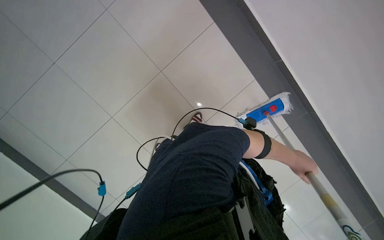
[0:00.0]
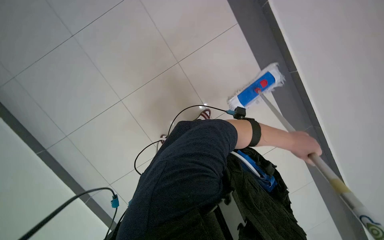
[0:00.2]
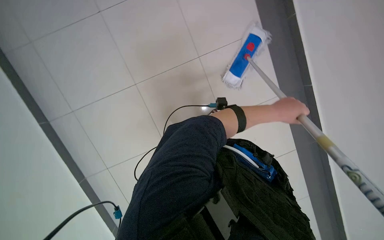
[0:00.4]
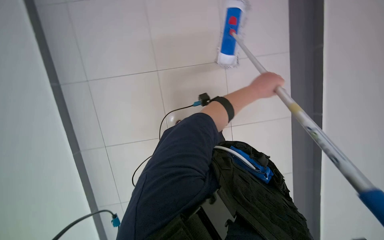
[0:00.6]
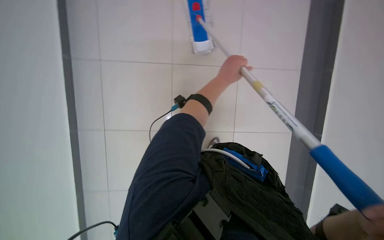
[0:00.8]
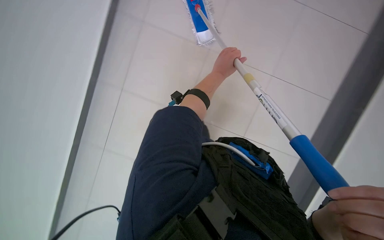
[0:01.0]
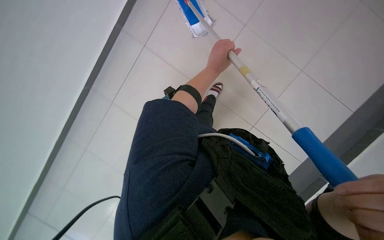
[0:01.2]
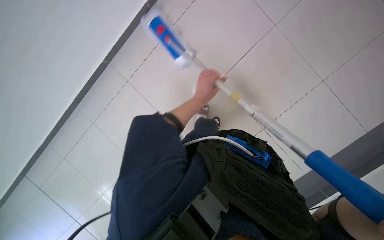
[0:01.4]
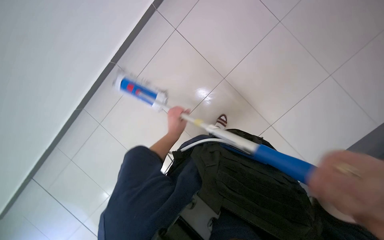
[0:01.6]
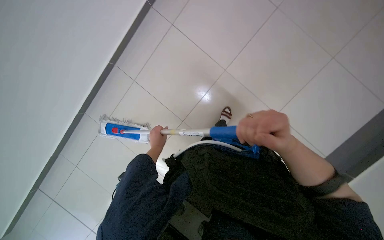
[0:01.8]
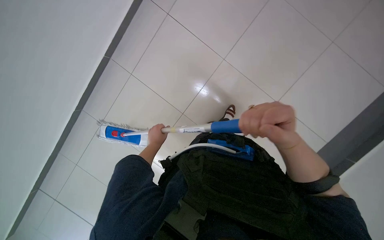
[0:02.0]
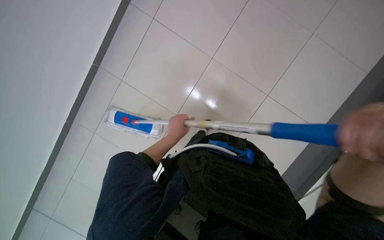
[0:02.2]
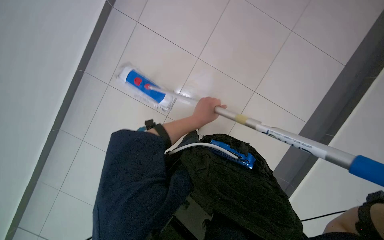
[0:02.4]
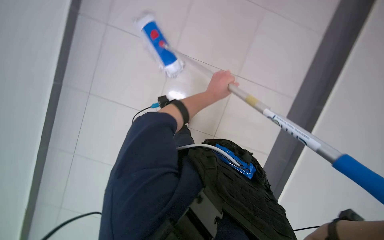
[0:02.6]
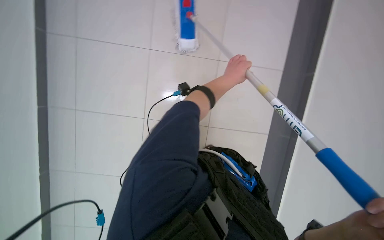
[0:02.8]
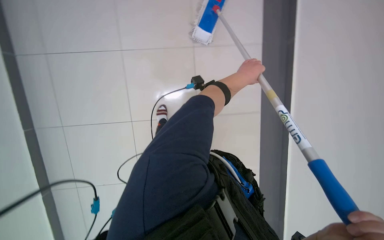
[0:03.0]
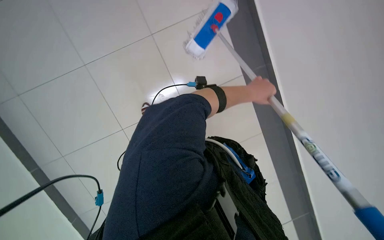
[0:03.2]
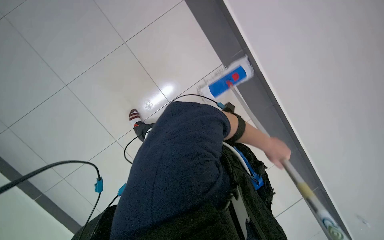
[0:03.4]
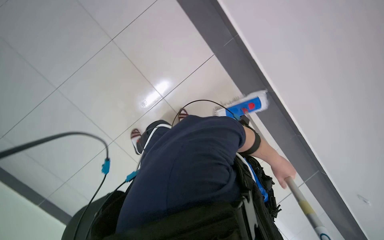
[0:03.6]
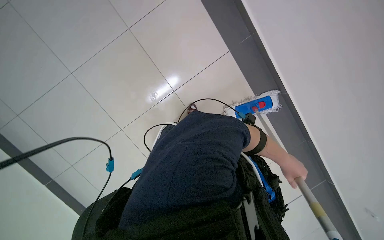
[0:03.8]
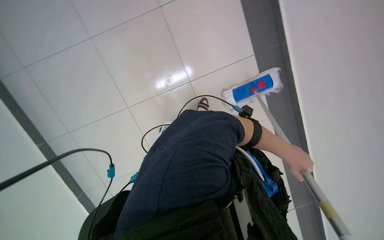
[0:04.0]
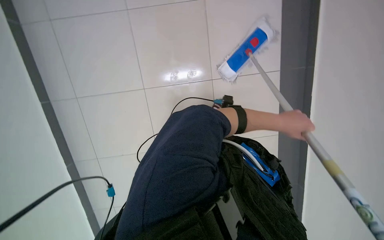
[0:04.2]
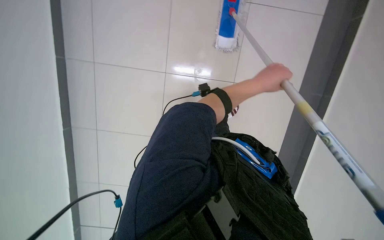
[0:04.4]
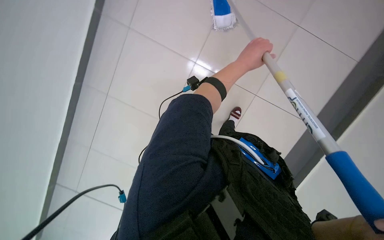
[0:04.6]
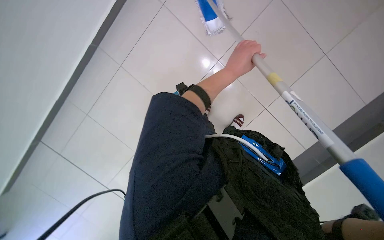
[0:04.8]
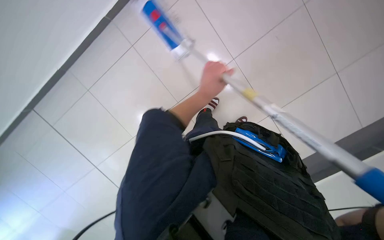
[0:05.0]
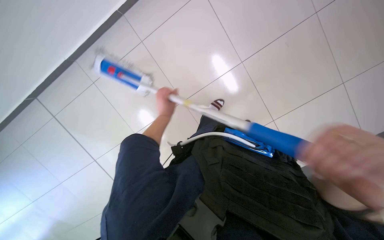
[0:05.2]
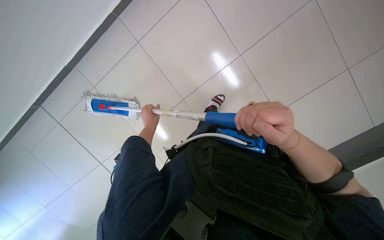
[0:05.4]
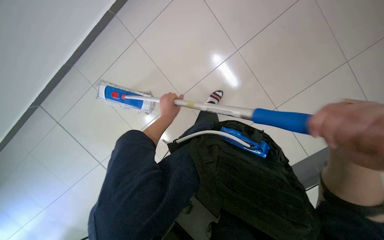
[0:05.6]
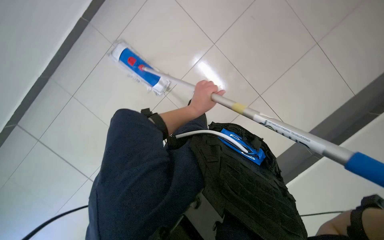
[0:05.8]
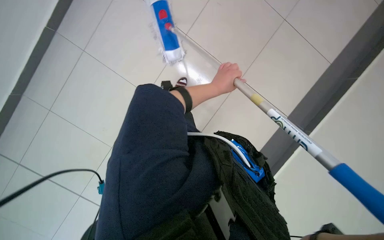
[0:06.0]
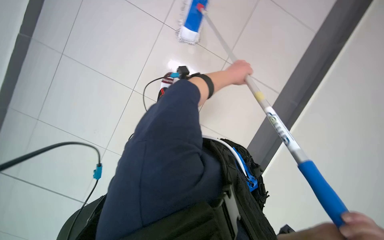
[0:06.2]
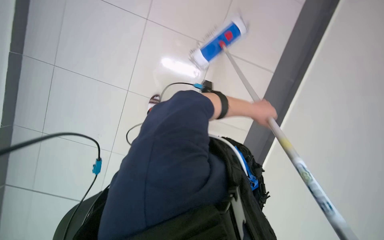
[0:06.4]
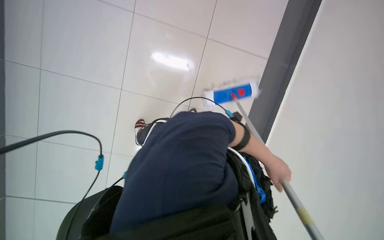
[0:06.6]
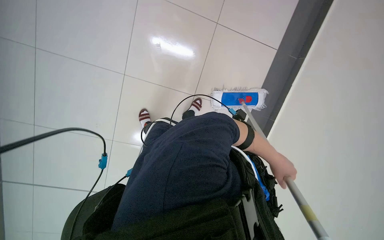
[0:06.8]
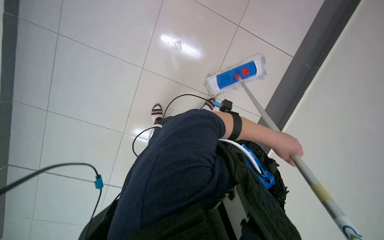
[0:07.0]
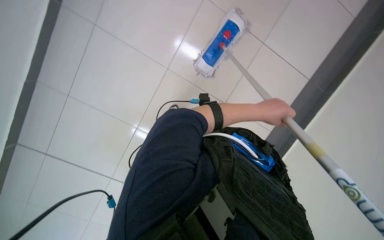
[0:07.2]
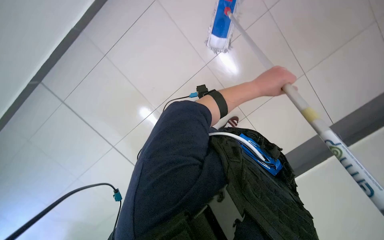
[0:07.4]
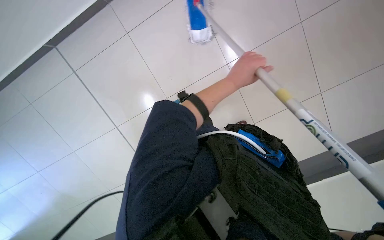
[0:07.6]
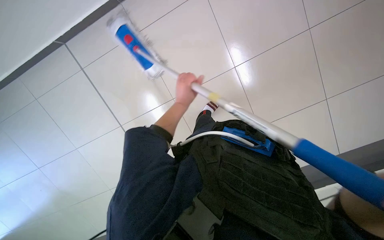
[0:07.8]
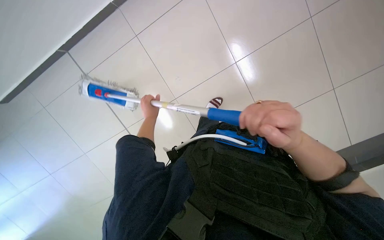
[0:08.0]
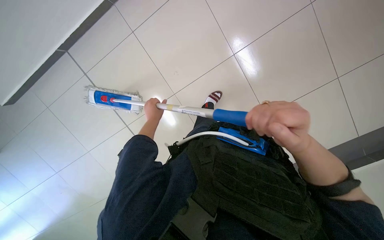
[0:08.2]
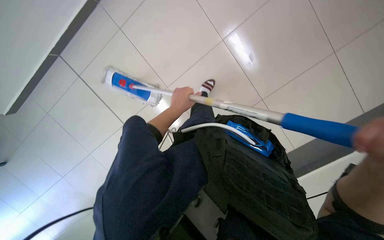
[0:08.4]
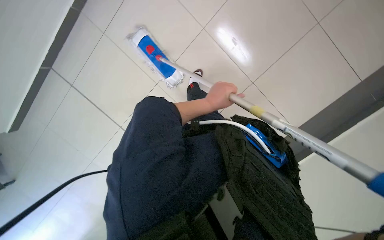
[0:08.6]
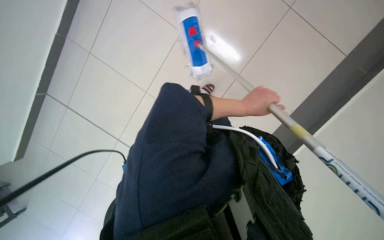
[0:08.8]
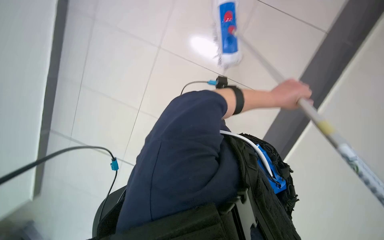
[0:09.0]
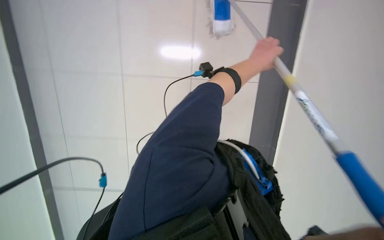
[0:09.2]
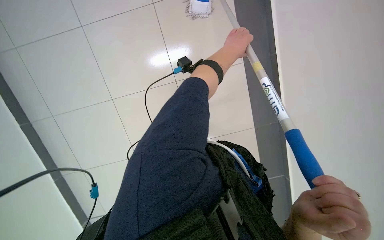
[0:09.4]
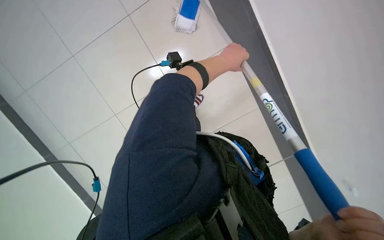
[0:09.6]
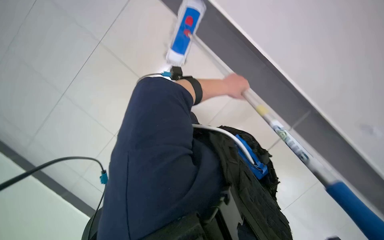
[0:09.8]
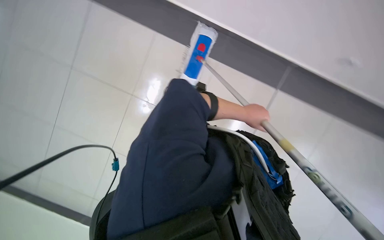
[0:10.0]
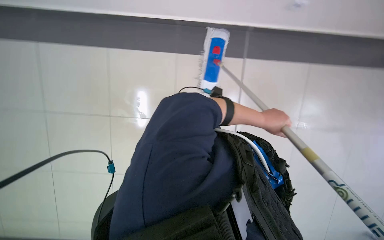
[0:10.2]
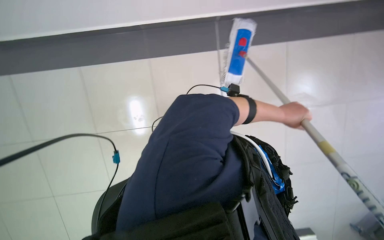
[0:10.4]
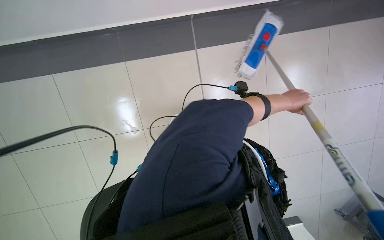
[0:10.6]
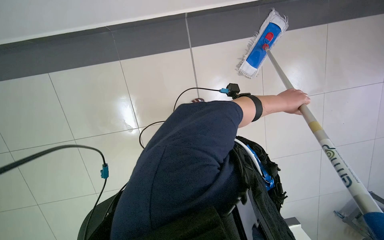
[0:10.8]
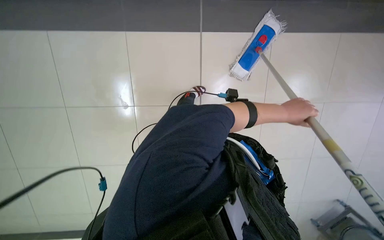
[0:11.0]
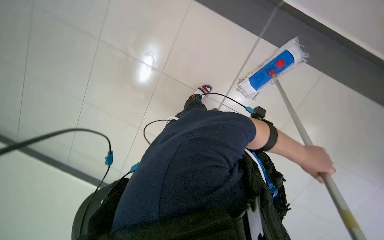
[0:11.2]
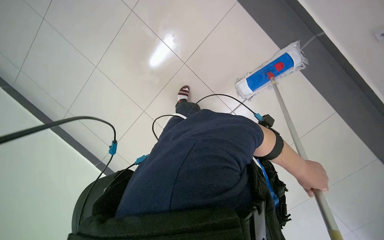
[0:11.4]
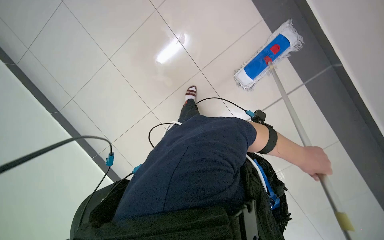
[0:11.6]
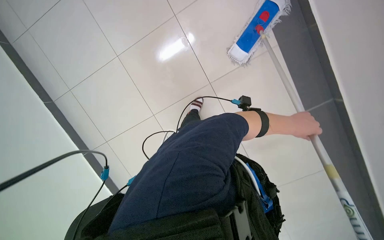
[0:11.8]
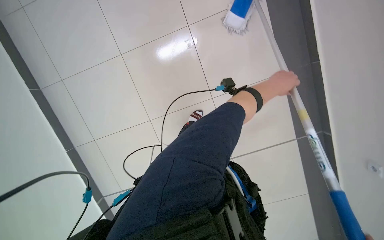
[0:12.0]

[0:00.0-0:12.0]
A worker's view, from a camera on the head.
Job: mopping floor.
The whole recording: Mopping tiled floor. The worker mops the tiled floor with a long-handled mop.
0:00.0 to 0:01.6: The head rotates about 30 degrees to the right.
0:01.6 to 0:03.0: The camera pitches downward, by about 15 degrees. The left hand shifts approximately 25 cm up the picture, nearer to the camera and to the right.
0:04.4 to 0:06.0: The view swings some 15 degrees to the left. The left hand travels to the left and back again, approximately 25 cm each way.
0:06.0 to 0:07.6: The view tips downward by about 15 degrees. The left hand is displaced nearer to the camera by roughly 10 cm, and travels down the picture and back again, roughly 30 cm each way.
0:09.0 to 0:10.4: The view pans to the right by approximately 25 degrees. The camera pitches upward, by some 25 degrees.
0:10.4 to 0:12.0: The view tips downward by roughly 15 degrees.

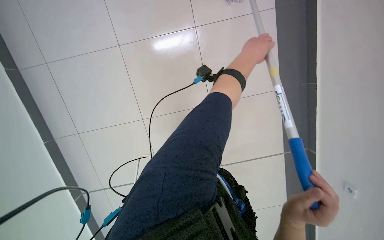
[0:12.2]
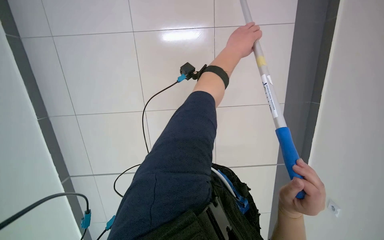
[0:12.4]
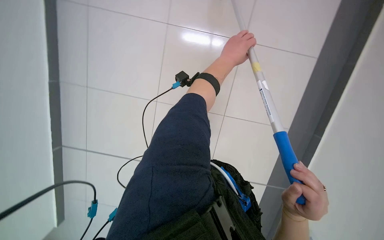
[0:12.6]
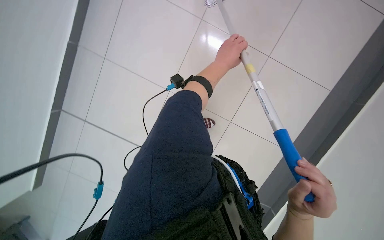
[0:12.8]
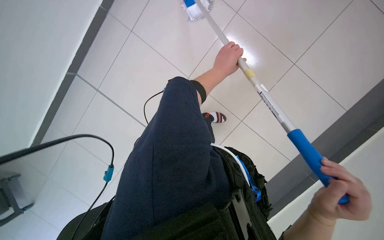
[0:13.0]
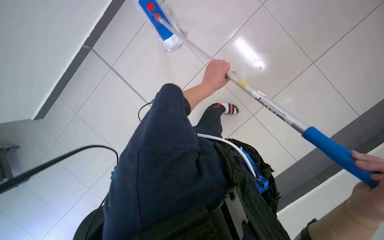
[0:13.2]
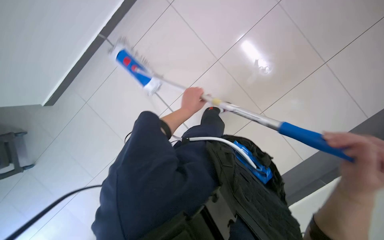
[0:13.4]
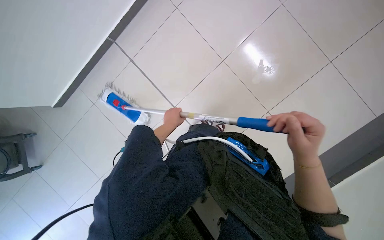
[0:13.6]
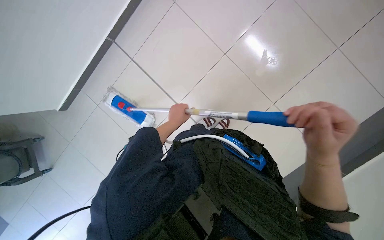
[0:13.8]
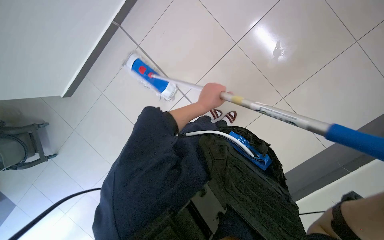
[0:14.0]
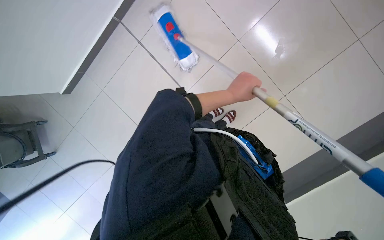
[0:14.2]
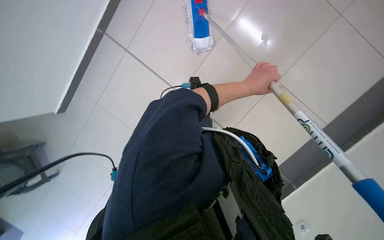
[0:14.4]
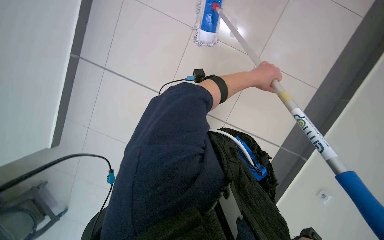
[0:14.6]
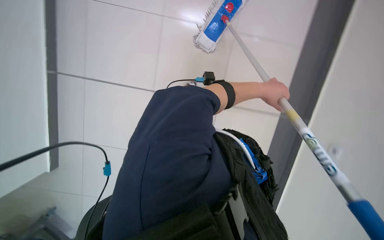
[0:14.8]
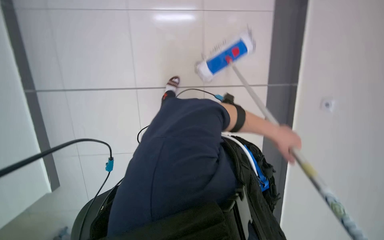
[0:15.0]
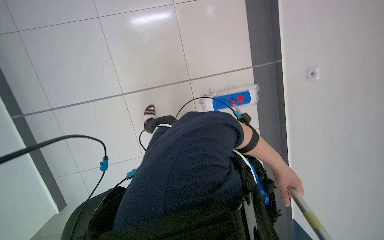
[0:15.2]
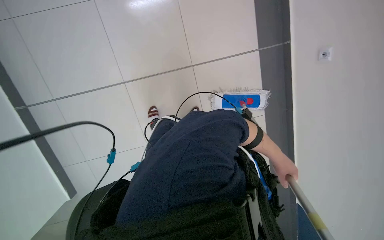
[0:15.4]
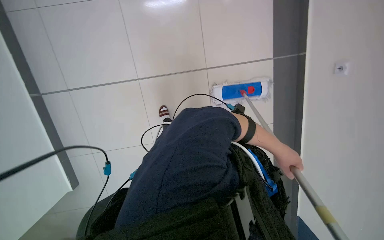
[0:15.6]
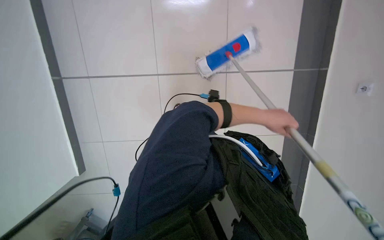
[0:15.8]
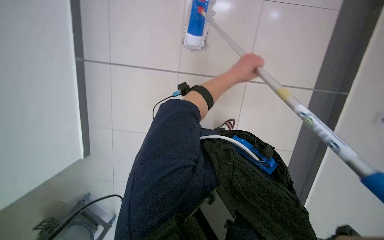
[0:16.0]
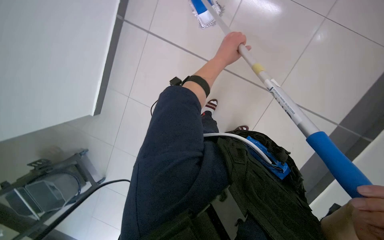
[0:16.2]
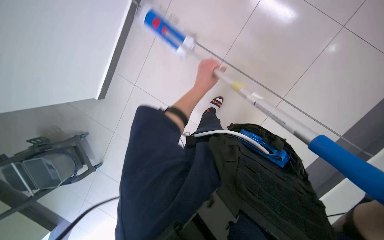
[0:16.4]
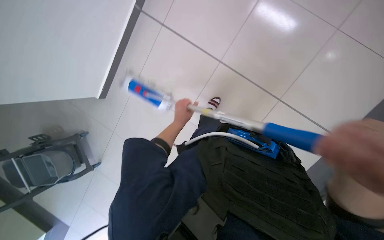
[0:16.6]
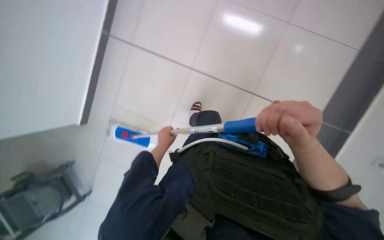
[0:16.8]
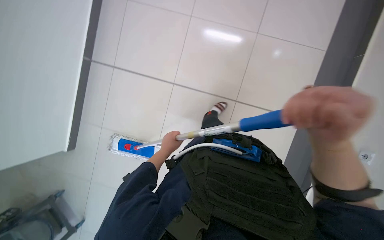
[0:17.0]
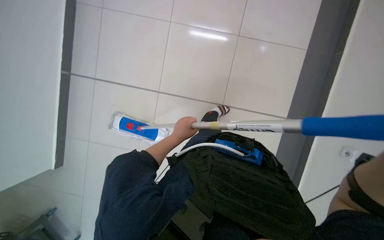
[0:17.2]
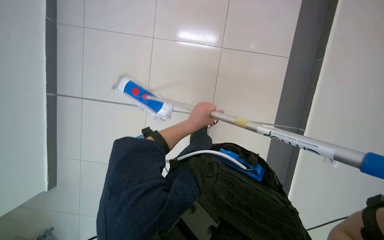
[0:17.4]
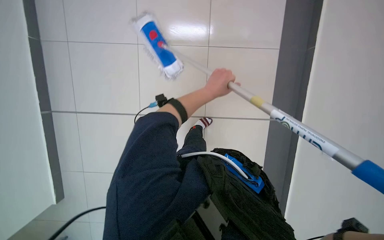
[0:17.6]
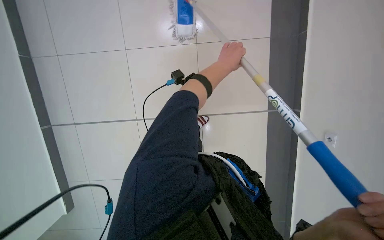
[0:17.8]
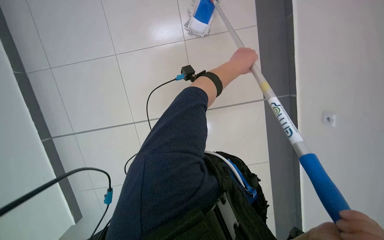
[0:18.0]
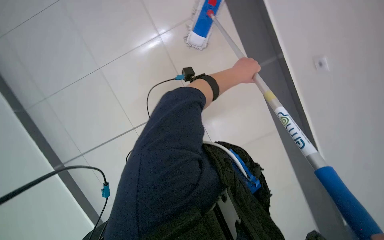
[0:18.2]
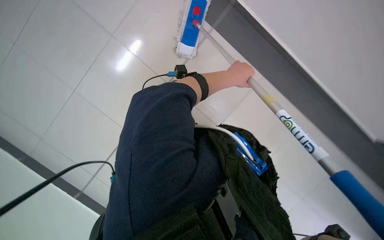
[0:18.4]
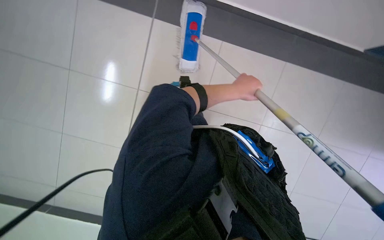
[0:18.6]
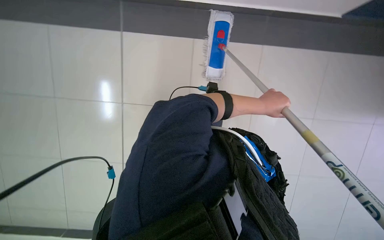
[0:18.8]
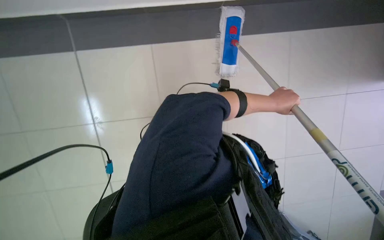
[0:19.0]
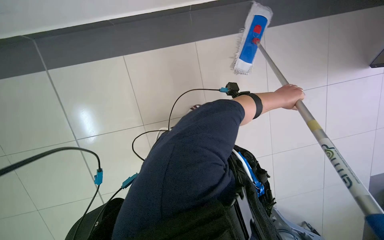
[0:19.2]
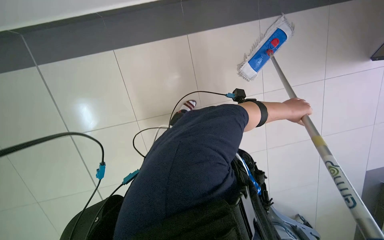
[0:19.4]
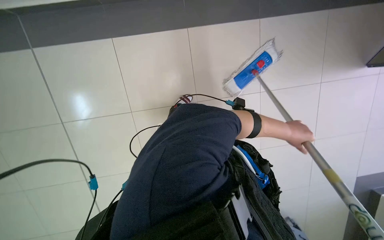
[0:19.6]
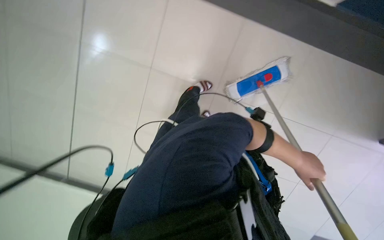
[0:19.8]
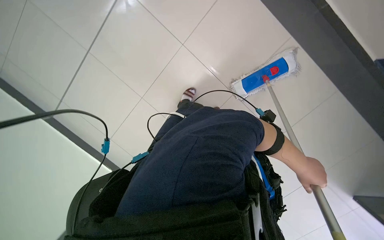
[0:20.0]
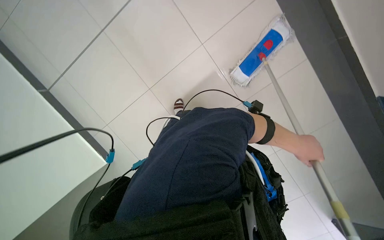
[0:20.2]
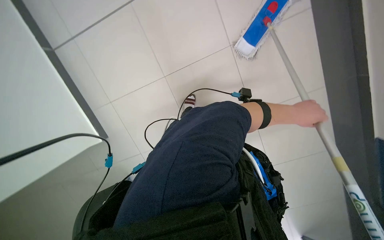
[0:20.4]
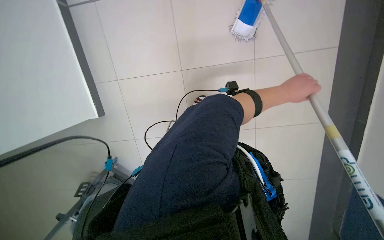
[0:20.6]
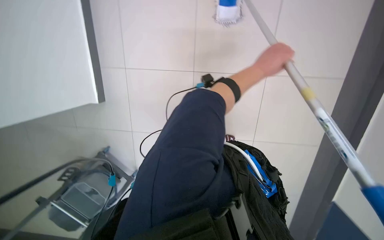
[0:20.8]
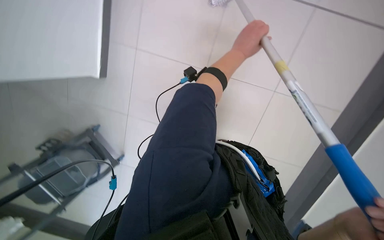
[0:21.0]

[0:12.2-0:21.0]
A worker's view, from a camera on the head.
Job: mopping floor.
The whole recording: Mopping tiled floor. The worker mops the tiled floor with a long-handled mop.
0:12.2 to 0:13.6: The right hand moves up the picture, some 10 cm.
0:15.2 to 0:16.6: The left hand goes roughly 50 cm to the left.
0:16.6 to 0:18.0: The wearer looks about 15 degrees further upward. The left hand moves up the picture and nearer to the camera, roughly 35 cm.
0:18.0 to 0:19.6: The camera pitches upward, by some 15 degrees. The left hand moves to the right and down the picture, approximately 40 cm.
0:19.6 to 0:21.0: The camera sweeps to the left, by roughly 20 degrees. The left hand travels up the picture by about 10 cm.
